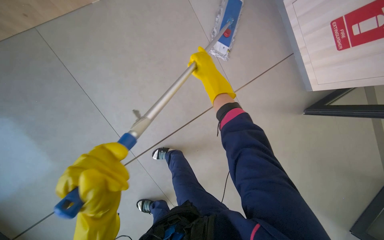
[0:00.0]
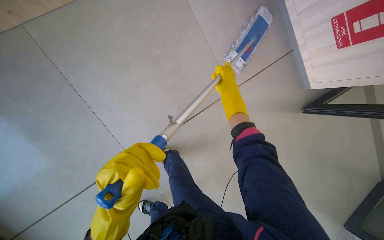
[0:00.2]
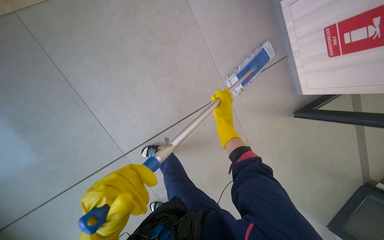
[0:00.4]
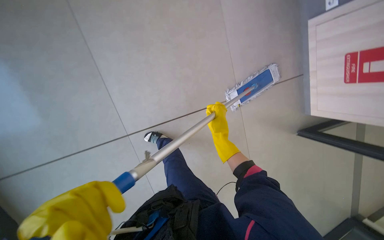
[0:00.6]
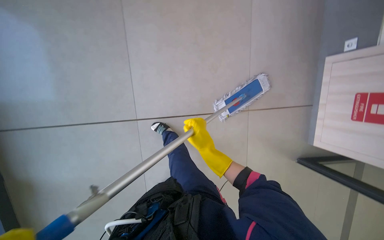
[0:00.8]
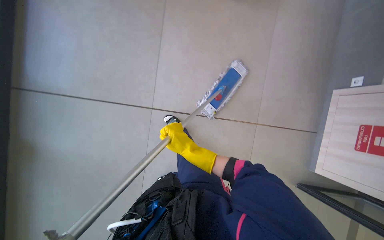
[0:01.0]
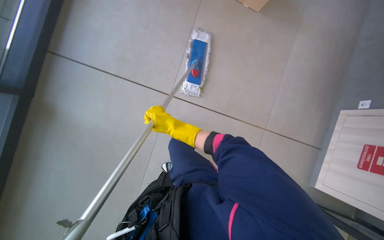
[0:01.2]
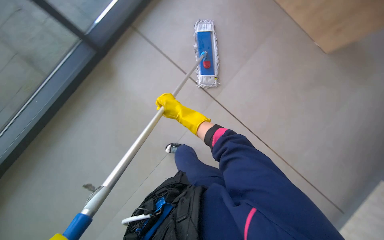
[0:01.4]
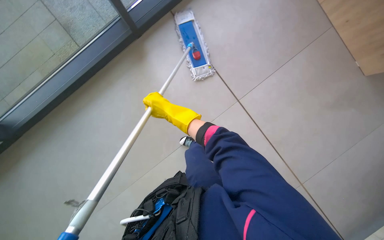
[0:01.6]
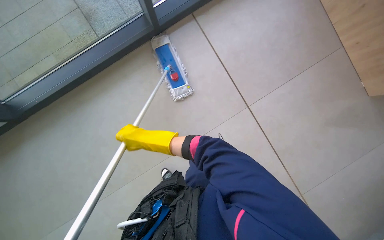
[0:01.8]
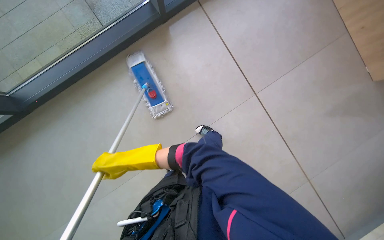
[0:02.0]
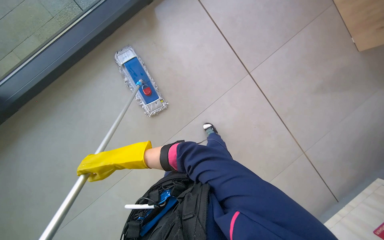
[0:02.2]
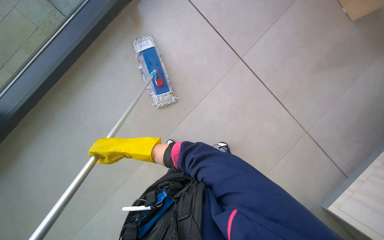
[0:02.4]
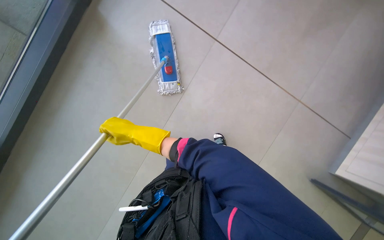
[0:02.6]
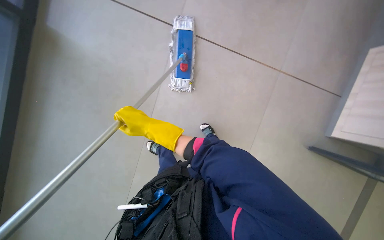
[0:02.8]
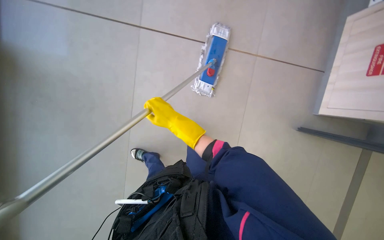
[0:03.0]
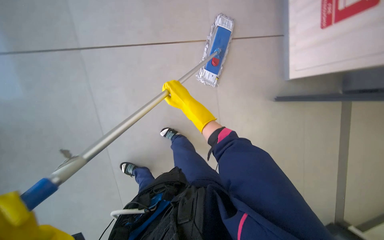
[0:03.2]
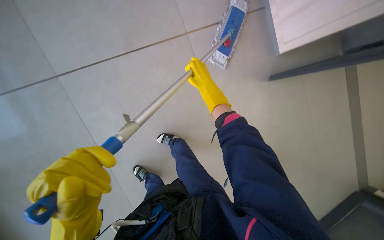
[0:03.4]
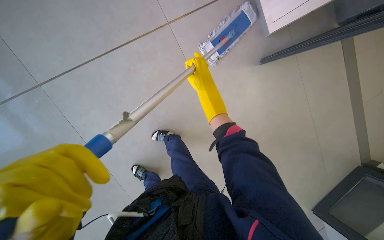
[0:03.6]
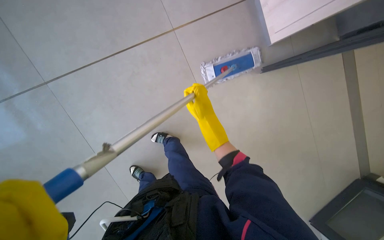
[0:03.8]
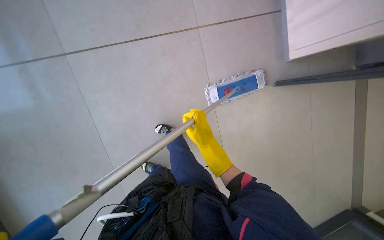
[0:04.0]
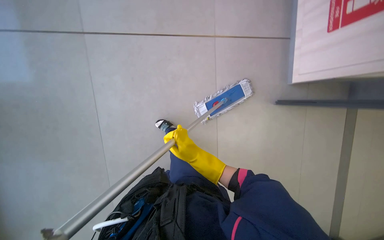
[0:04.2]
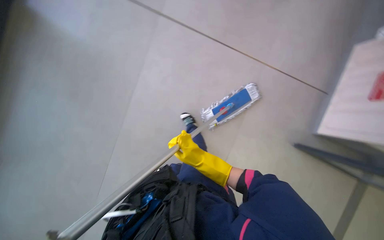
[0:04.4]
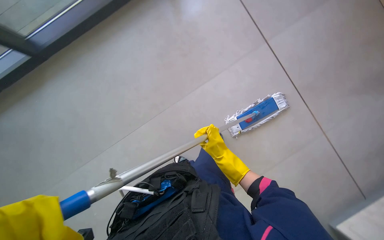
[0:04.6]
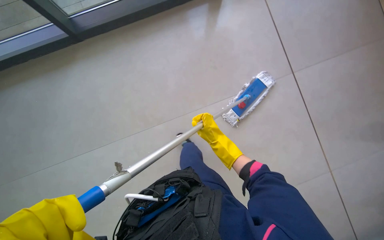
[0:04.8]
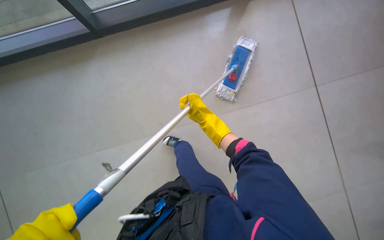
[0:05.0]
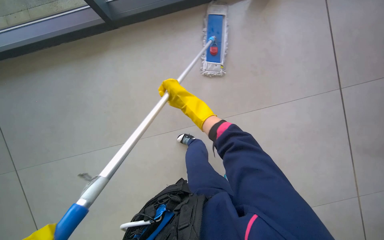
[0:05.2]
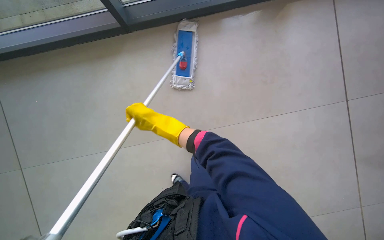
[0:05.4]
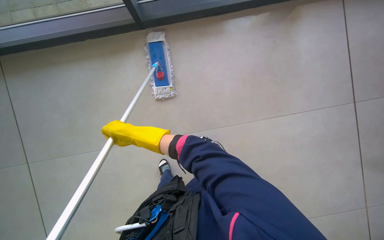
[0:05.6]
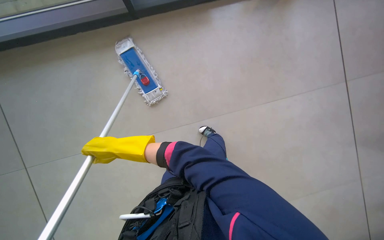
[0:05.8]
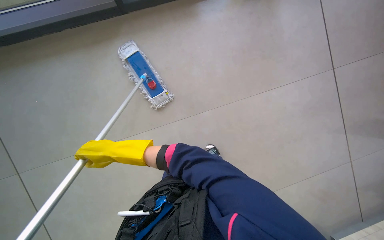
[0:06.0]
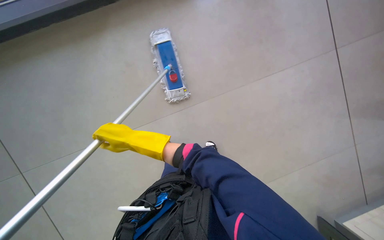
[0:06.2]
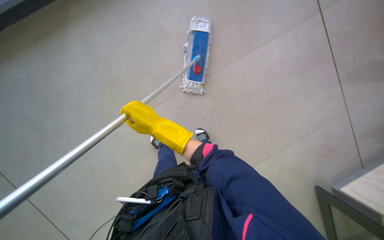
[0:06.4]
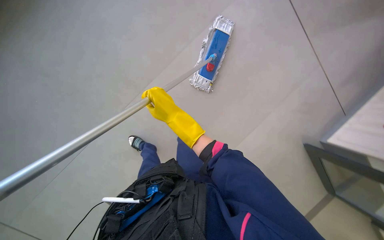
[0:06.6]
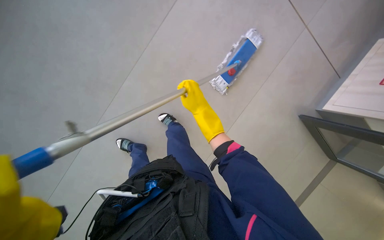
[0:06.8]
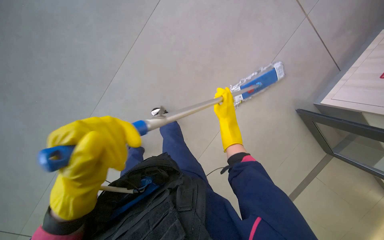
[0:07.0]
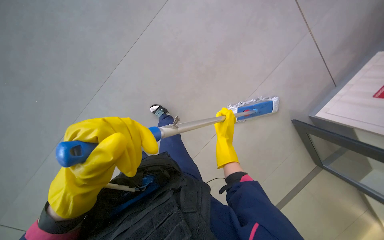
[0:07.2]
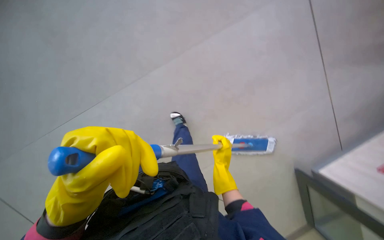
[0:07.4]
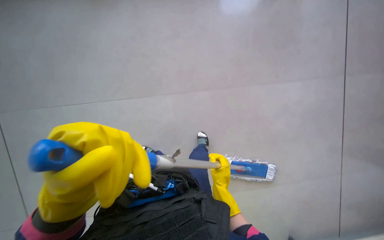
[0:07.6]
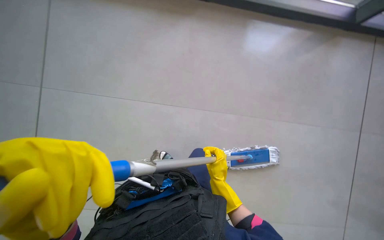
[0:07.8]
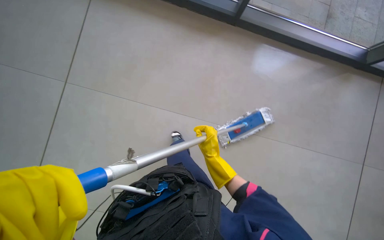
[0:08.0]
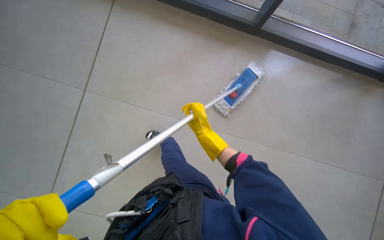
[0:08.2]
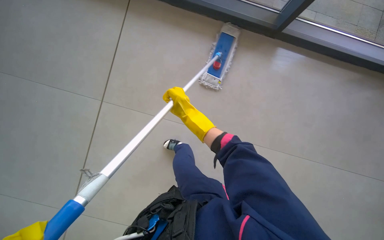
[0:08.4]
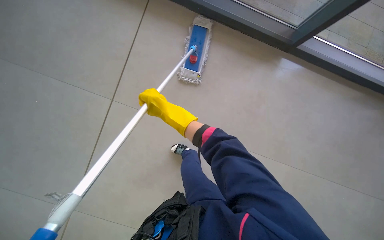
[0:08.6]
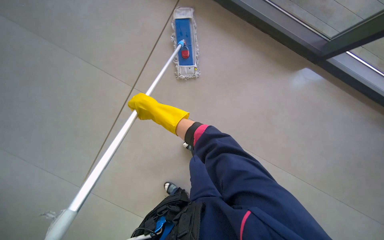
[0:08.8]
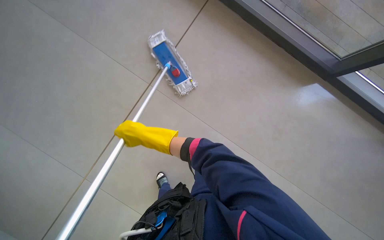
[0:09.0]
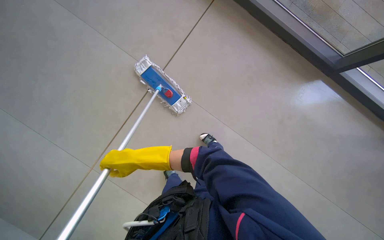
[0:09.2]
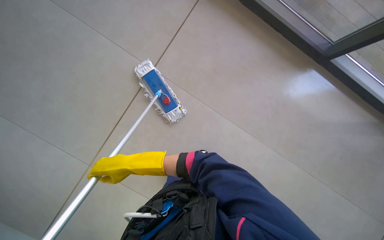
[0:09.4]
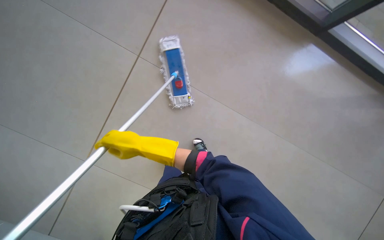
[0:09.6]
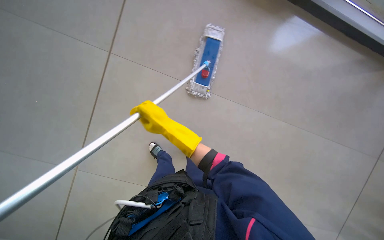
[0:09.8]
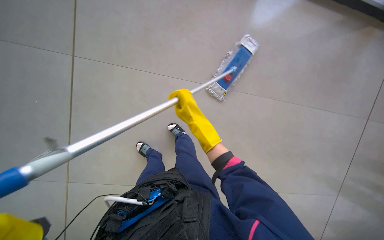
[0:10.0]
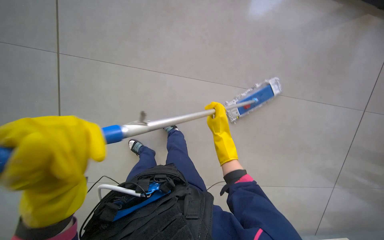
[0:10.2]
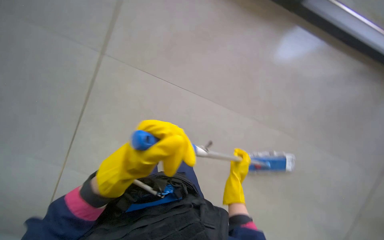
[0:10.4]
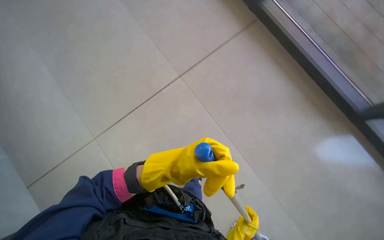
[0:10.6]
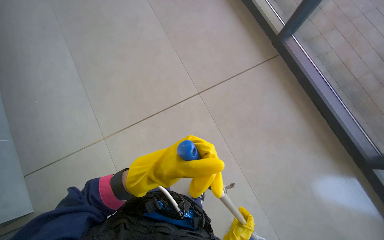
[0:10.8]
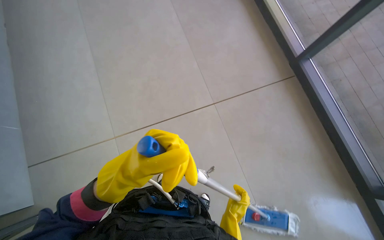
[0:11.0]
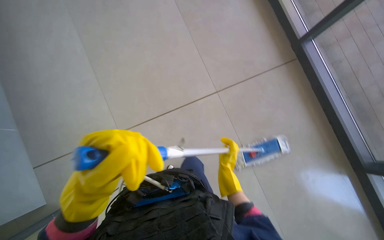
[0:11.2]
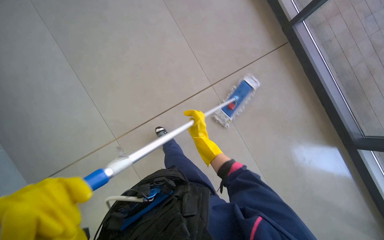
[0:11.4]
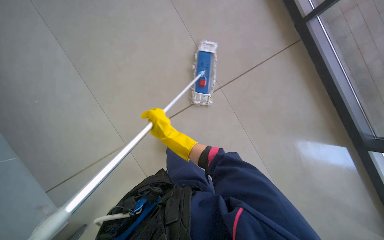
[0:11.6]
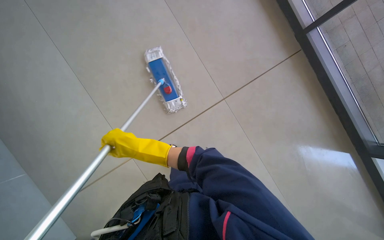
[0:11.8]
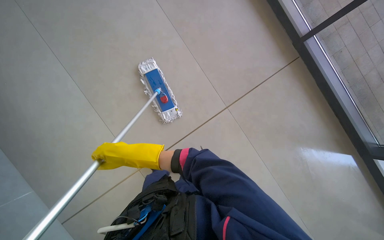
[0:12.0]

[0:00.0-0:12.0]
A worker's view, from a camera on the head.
Job: mopping floor.
The whole recording: Mopping floor. The worker mops the floor with a flat mop.
0.0 to 1.6 s: The scene turns roughly 45 degrees clockwise in the picture.
1.6 to 3.0 s: The right hand goes approximately 10 cm down the picture, and reaches some 30 cm to the left, then returns.
3.0 to 4.4 s: The right hand shifts about 25 cm down the picture.
4.4 to 6.0 s: The right hand is displaced to the left by roughly 50 cm.
7.6 to 9.0 s: The view tilts about 15 degrees downward. The scene turns roughly 25 degrees counterclockwise in the picture. The right hand shifts roughly 50 cm to the left and up the picture.
9.0 to 10.4 s: The scene rotates clockwise by roughly 60 degrees.
10.4 to 12.0 s: The wearer looks roughly 45 degrees further to the left. The view tilts about 25 degrees upward.

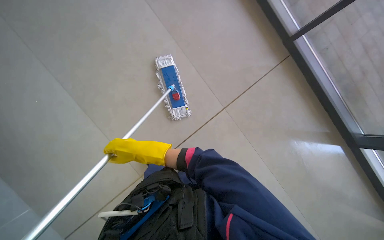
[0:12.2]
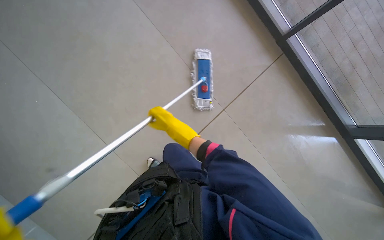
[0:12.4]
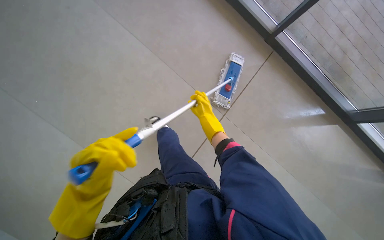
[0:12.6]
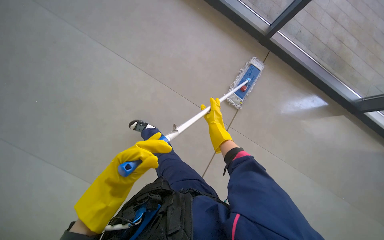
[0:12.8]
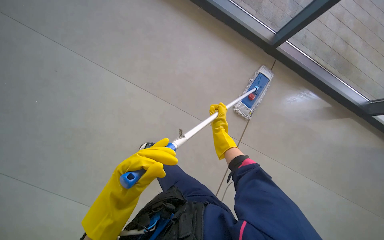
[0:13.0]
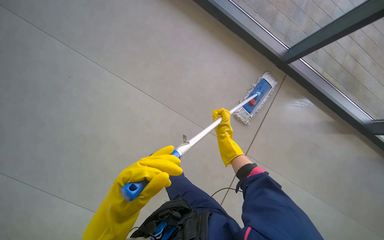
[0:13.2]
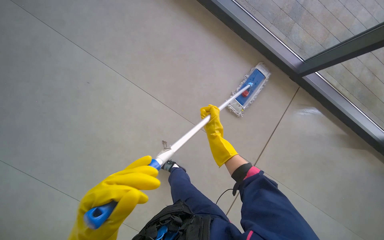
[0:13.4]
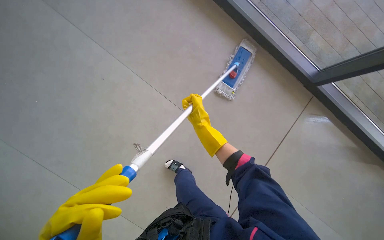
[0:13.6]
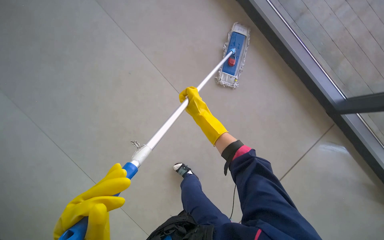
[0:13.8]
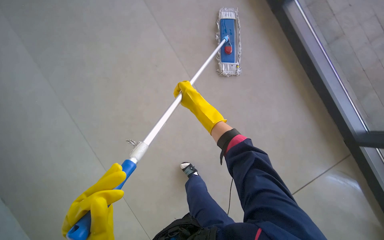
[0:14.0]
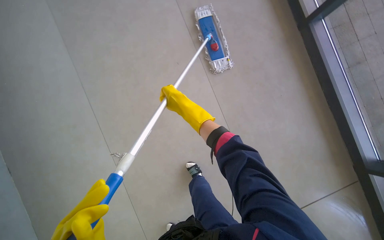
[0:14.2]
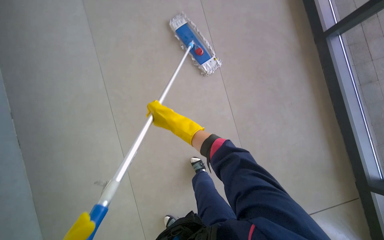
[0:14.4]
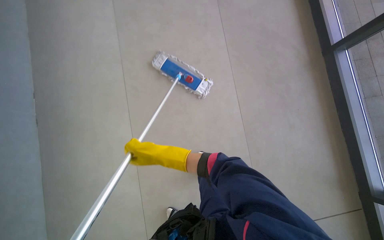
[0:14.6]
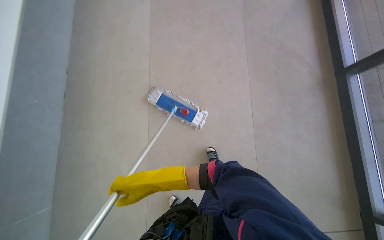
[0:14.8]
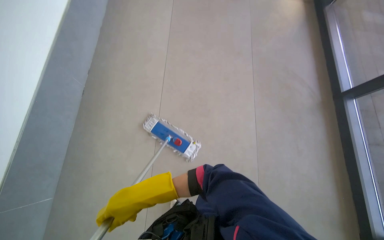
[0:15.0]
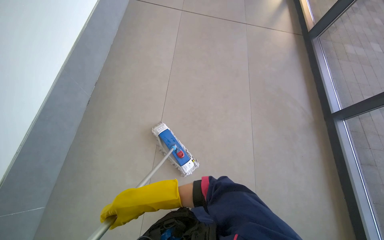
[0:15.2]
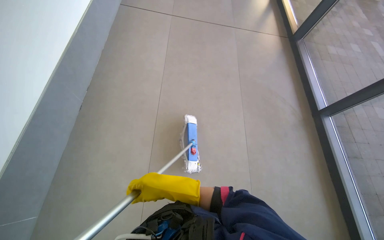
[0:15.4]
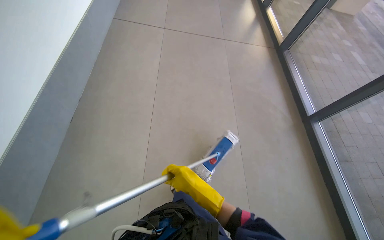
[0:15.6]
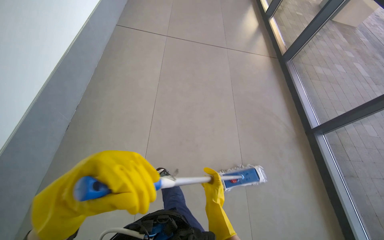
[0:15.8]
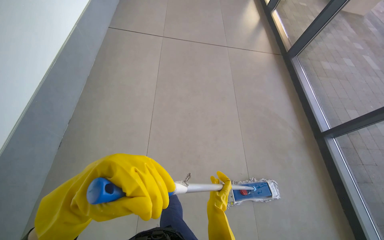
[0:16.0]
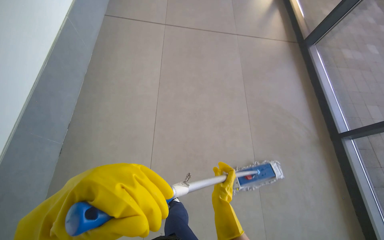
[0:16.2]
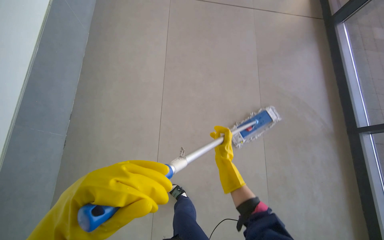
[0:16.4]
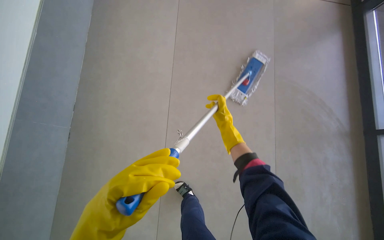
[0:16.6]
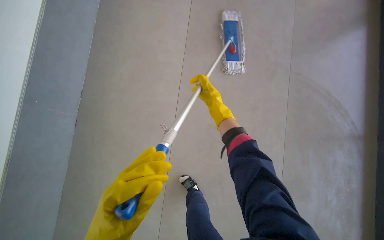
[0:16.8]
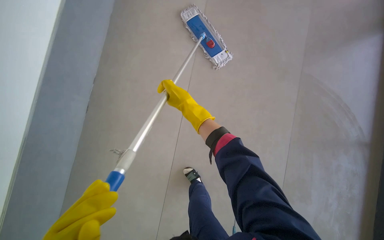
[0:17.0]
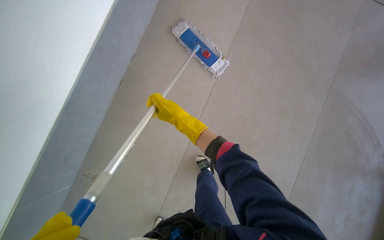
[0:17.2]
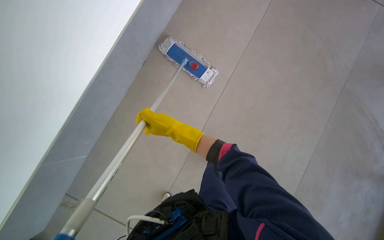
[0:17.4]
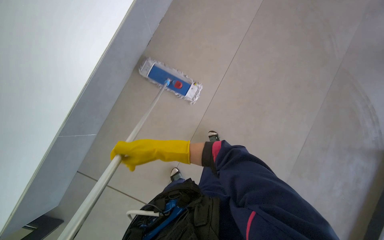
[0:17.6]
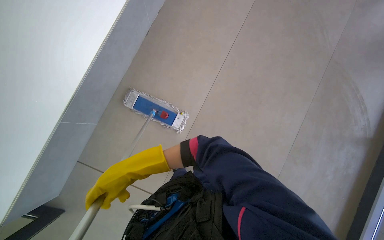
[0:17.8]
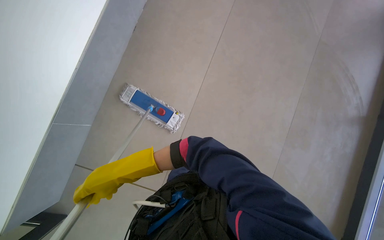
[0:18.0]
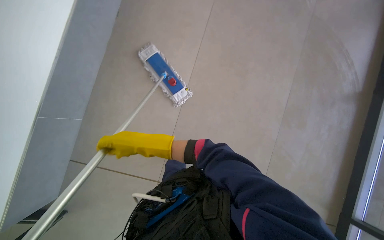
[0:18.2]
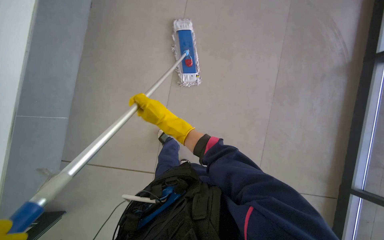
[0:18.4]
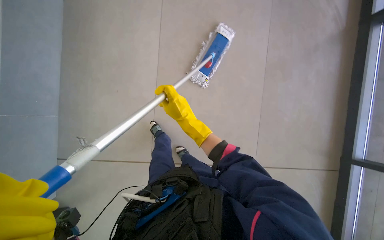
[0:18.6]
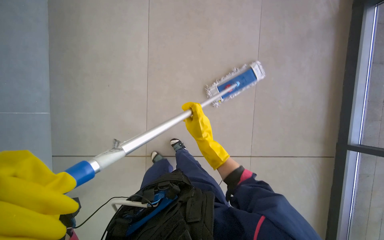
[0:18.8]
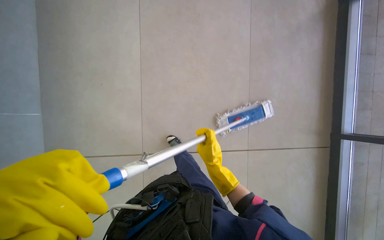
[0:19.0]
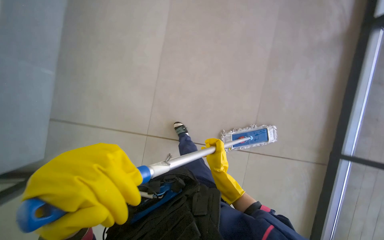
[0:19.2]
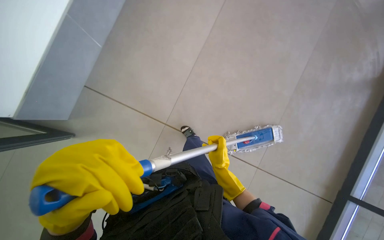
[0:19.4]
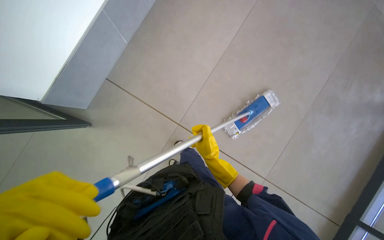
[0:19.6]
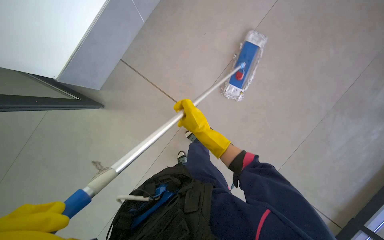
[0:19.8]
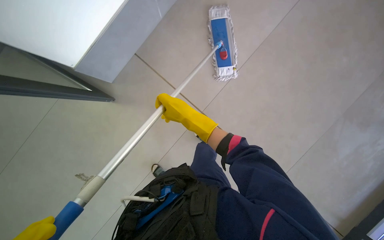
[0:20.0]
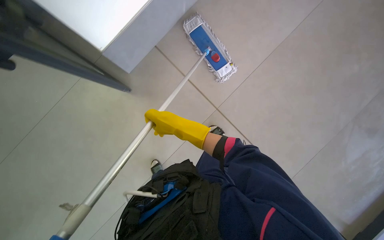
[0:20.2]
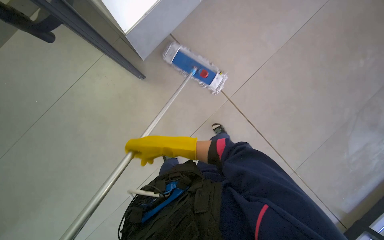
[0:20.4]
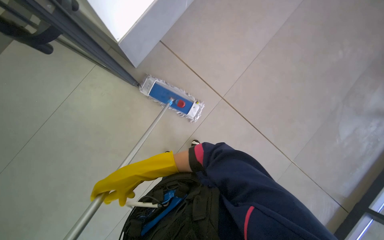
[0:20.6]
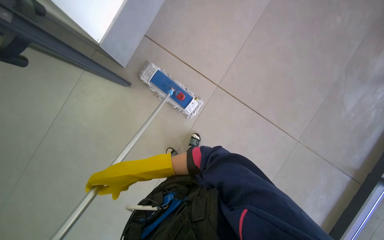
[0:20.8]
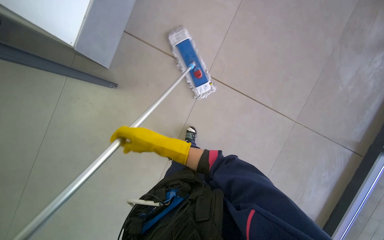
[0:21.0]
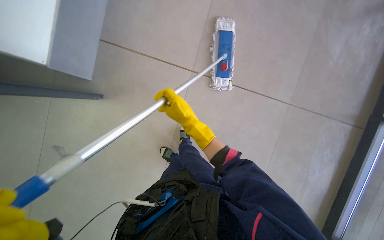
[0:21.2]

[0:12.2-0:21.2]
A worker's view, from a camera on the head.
Job: mopping floor.
The whole recording: Mopping floor. The worker mops the floor with a flat mop.
12.2 to 13.8 s: The right hand travels up the picture, to the right and nearer to the camera by approximately 30 cm.
13.8 to 15.2 s: The camera travels some 40 cm. The scene turns some 30 degrees clockwise in the picture.
15.2 to 16.6 s: The camera travels roughly 70 cm. The camera pitches downward, by about 10 degrees.
16.6 to 18.2 s: The view tilts some 15 degrees upward. Everything in view rotates approximately 30 degrees counterclockwise.
19.8 to 21.2 s: The wearer looks some 25 degrees further upward. The scene turns some 35 degrees counterclockwise in the picture.
